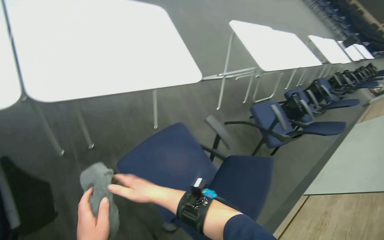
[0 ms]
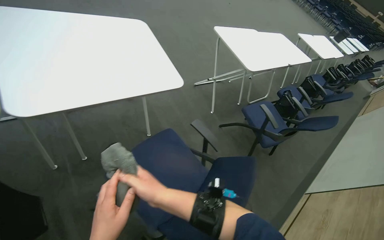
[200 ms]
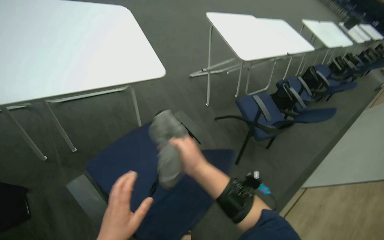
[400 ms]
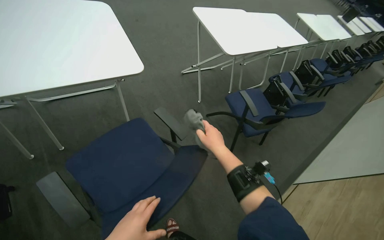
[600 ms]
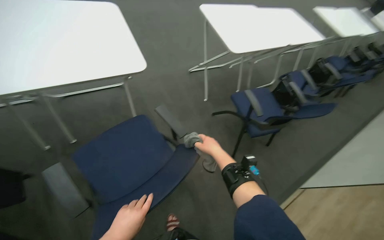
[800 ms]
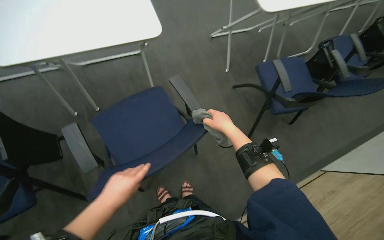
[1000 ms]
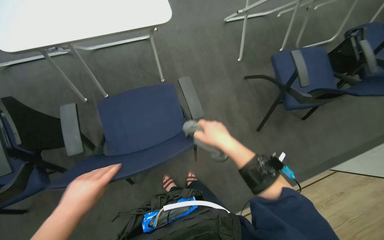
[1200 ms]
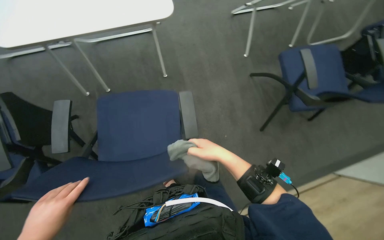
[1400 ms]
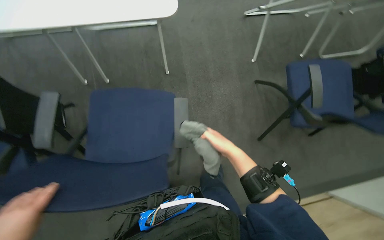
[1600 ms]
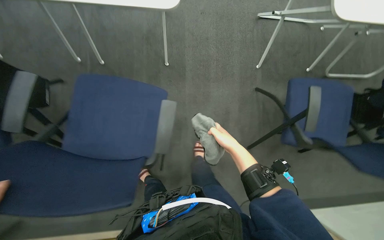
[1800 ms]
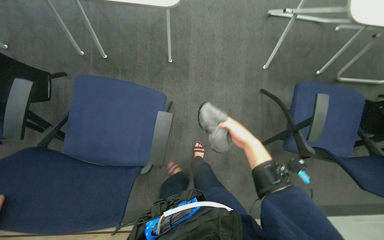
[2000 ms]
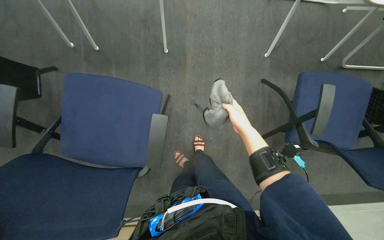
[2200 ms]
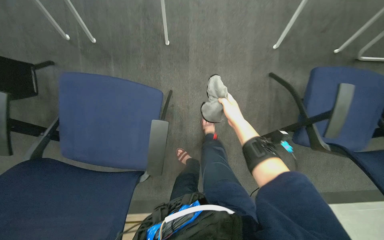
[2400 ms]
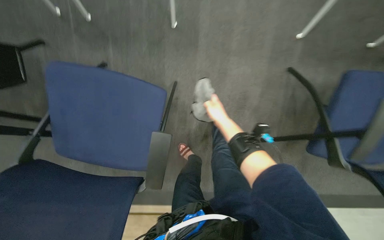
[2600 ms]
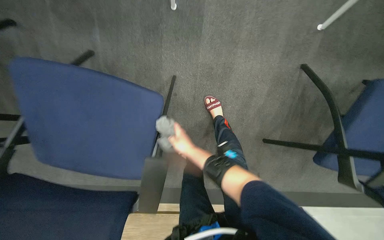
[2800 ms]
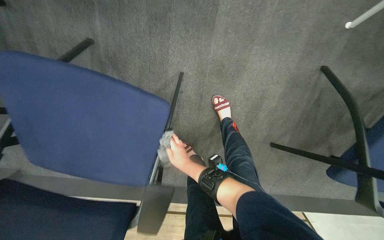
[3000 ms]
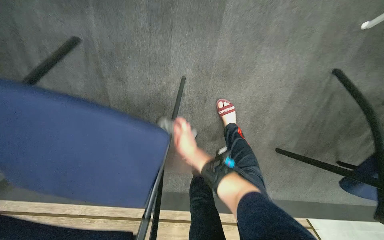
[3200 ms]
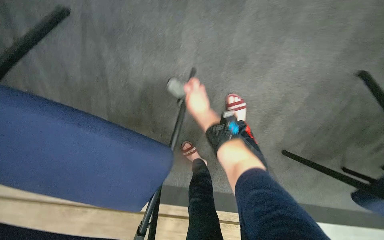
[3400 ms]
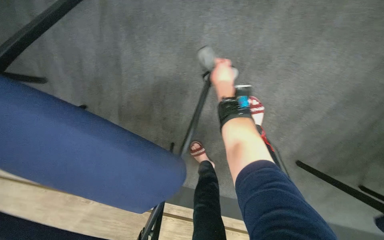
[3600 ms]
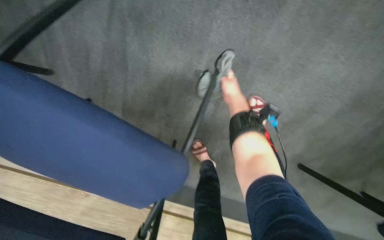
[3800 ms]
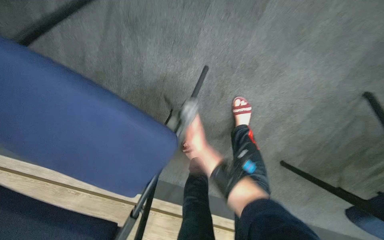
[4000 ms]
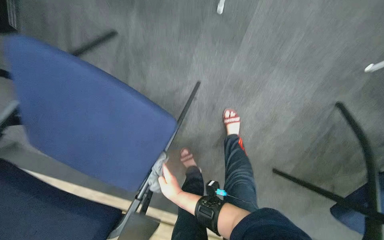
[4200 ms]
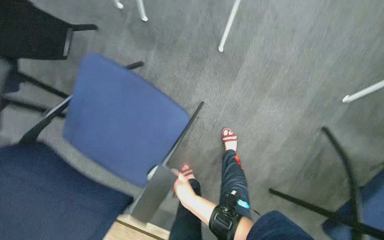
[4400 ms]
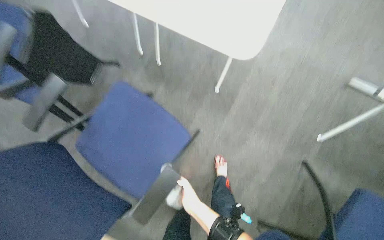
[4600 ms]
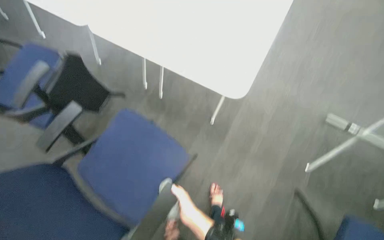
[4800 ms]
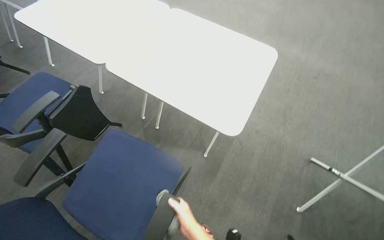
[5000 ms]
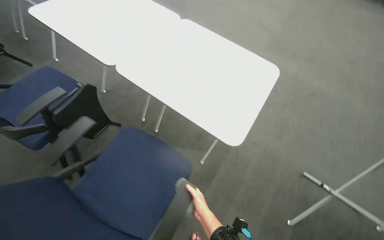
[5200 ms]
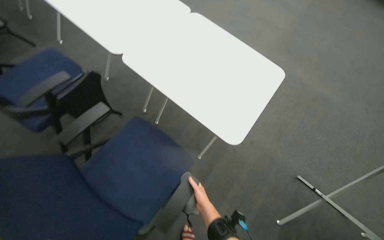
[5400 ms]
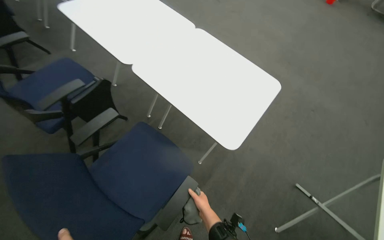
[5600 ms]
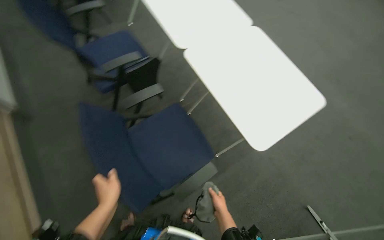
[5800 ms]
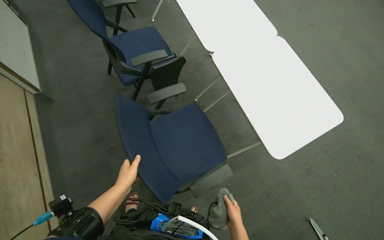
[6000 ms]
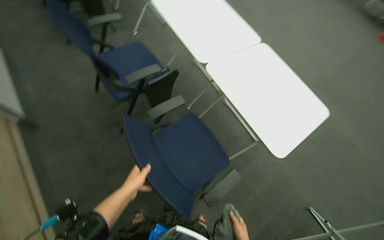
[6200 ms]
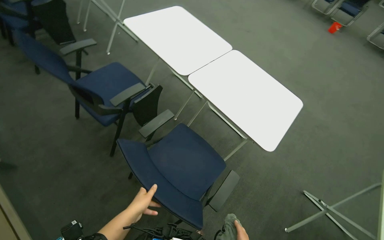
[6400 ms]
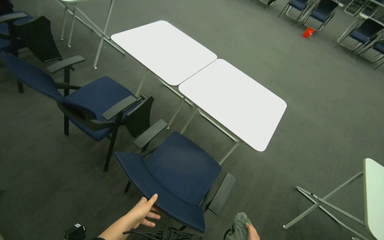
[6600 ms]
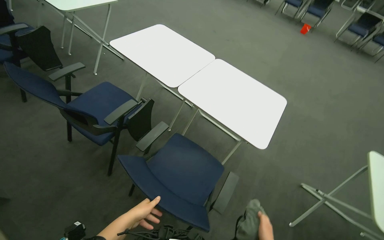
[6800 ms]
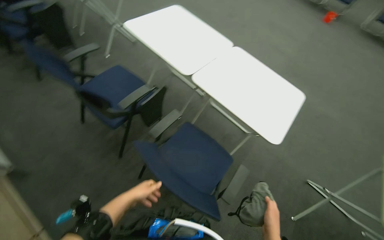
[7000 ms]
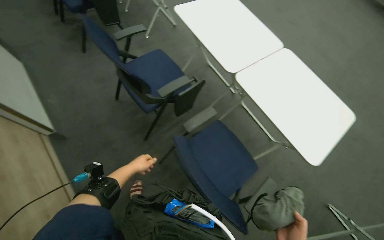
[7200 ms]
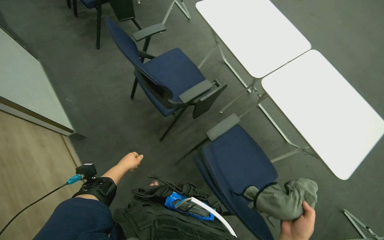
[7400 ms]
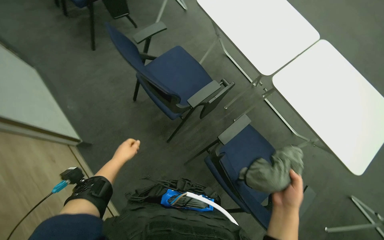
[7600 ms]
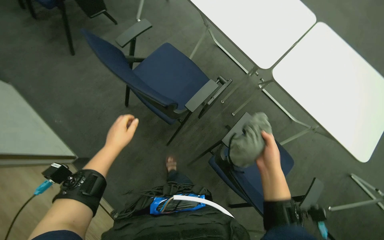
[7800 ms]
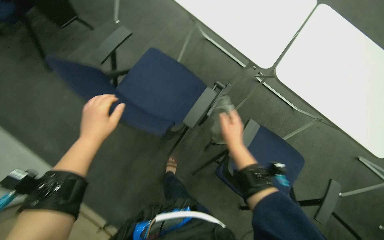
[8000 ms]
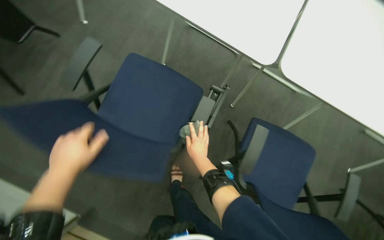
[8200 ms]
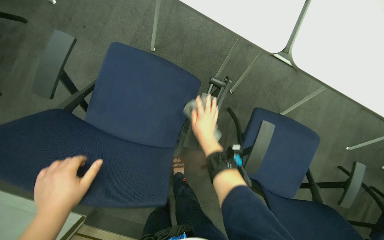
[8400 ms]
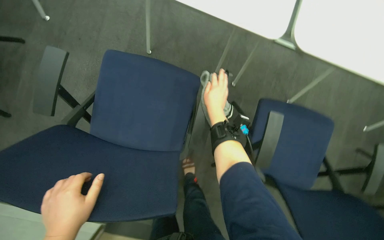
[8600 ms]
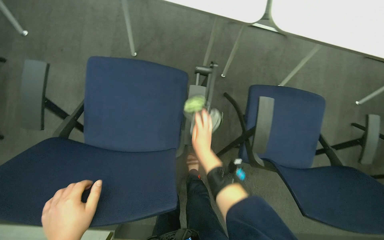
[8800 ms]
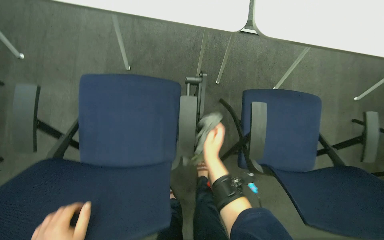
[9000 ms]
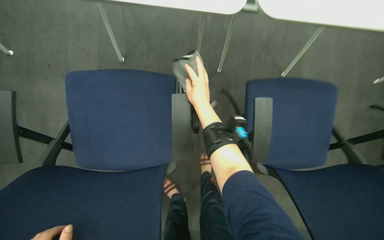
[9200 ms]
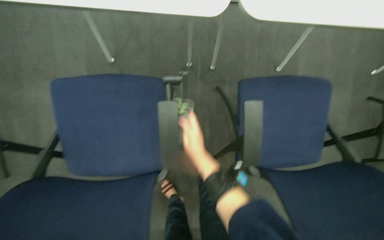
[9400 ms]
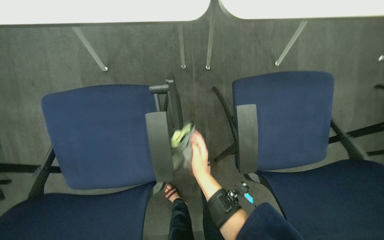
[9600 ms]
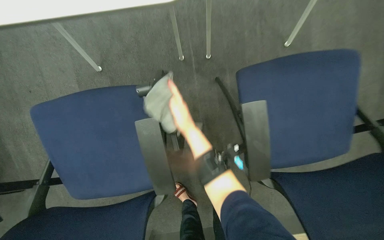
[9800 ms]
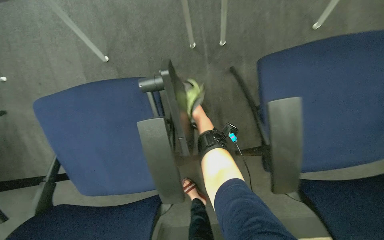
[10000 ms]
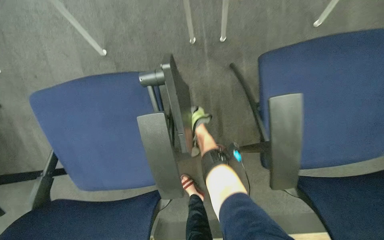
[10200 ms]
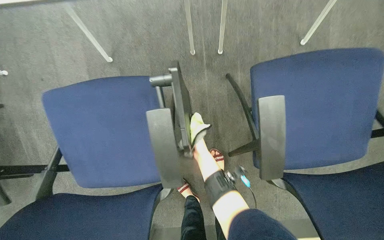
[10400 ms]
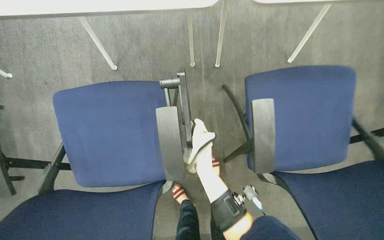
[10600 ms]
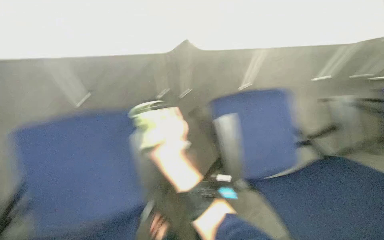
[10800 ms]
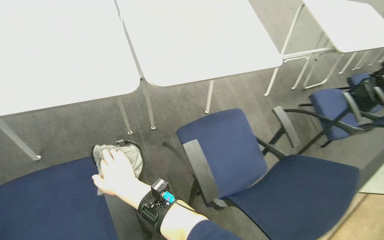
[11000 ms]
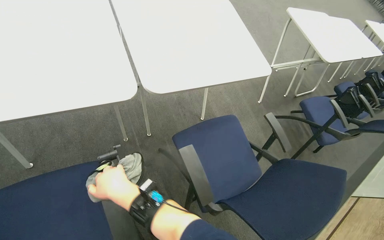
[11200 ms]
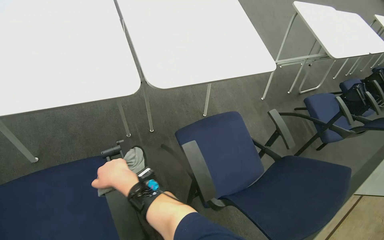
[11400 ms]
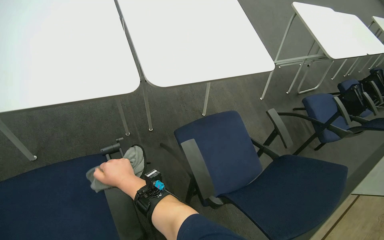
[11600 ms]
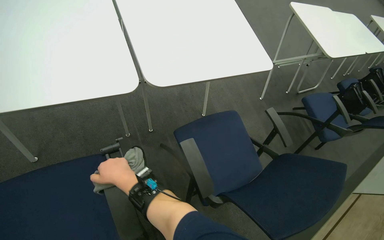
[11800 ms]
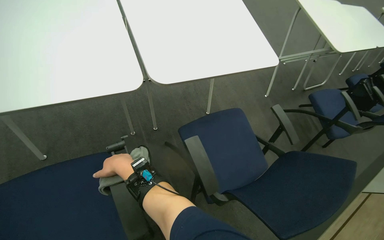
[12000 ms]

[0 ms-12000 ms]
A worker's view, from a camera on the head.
Job: wiping surfaces.
The whole recording: Wiping conference room tables and chairs. The worker wipes down tables and chairs in the conference room, periodically rinsing the cloth.
0 ms to 1600 ms: The camera is carried some 40 cm. The head rotates some 25 degrees to the left. The wearer looks about 20 degrees further downward.
1600 ms to 3000 ms: The wearer moves about 50 cm. The wearer looks approximately 25 degrees further downward.
3000 ms to 4400 ms: The view tilts about 15 degrees upward. The right hand moves nearer to the camera, roughly 10 cm, and moves approximately 30 cm up the picture and comes back.
4400 ms to 6000 ms: The camera travels some 50 cm. The view tilts some 35 degrees upward. The scene turns roughly 45 degrees clockwise in the picture.
7600 ms to 9000 ms: The wearer looks approximately 20 degrees further downward. The scene turns approximately 45 degrees counterclockwise in the picture.
9000 ms to 10400 ms: The camera pitches downward, by about 15 degrees. The right hand swings up and down the picture, roughly 25 cm each way, with 3 reversals.
10400 ms to 12000 ms: The head turns to the right by some 25 degrees. The camera pitches upward, by roughly 25 degrees.

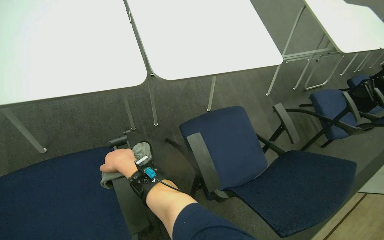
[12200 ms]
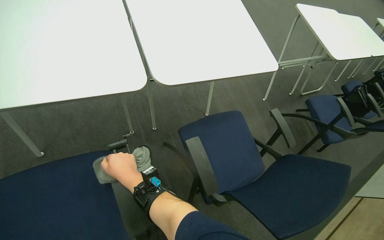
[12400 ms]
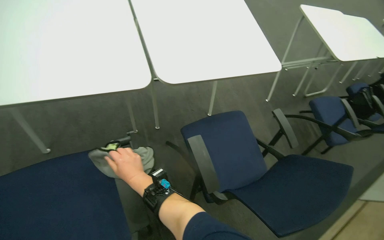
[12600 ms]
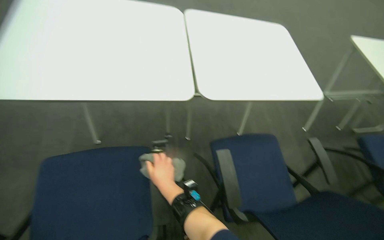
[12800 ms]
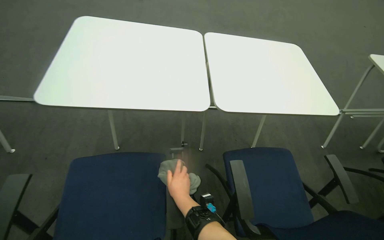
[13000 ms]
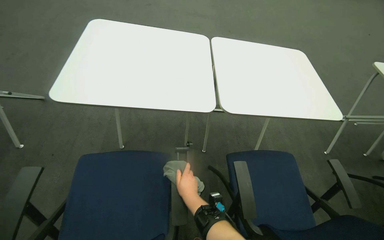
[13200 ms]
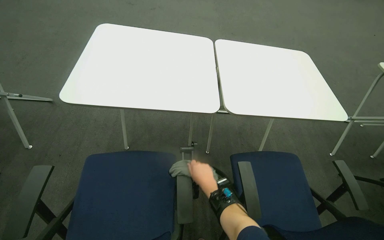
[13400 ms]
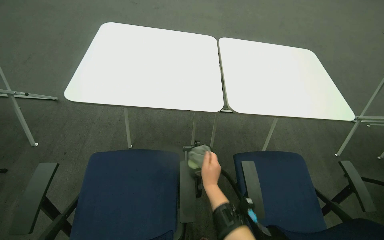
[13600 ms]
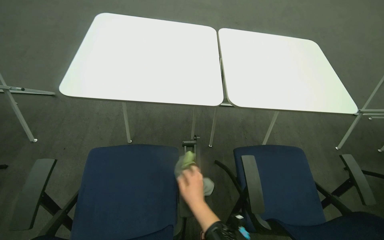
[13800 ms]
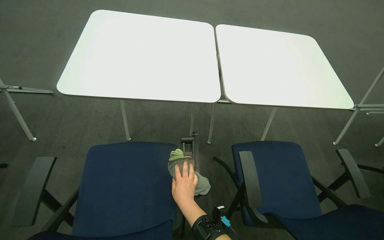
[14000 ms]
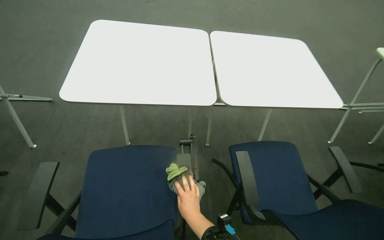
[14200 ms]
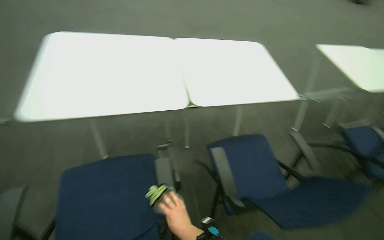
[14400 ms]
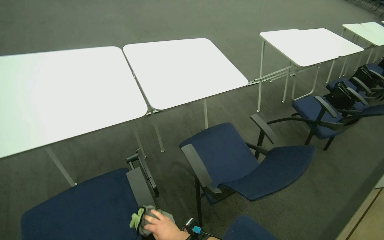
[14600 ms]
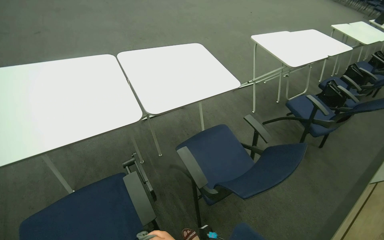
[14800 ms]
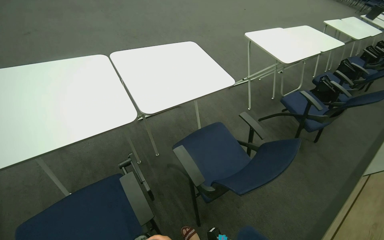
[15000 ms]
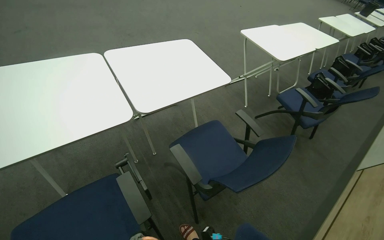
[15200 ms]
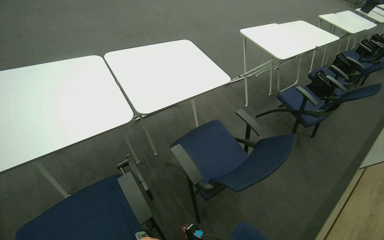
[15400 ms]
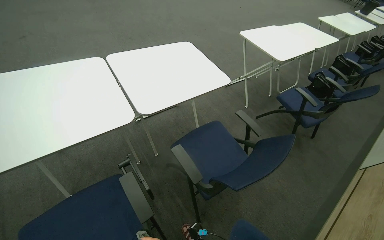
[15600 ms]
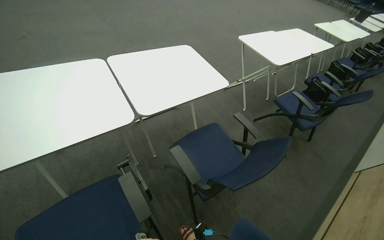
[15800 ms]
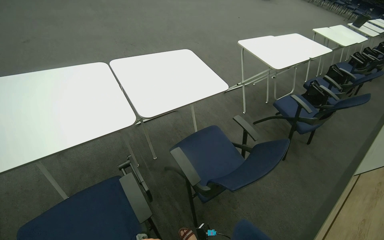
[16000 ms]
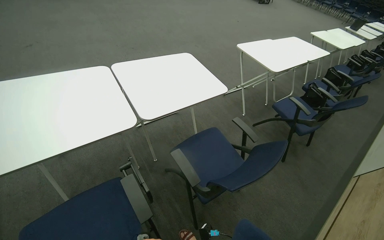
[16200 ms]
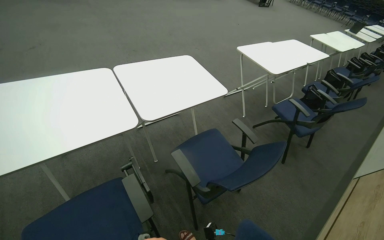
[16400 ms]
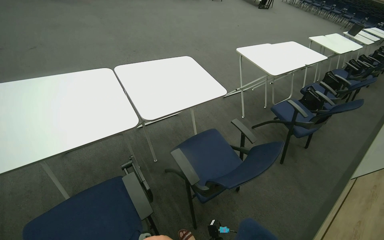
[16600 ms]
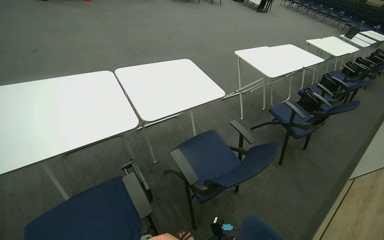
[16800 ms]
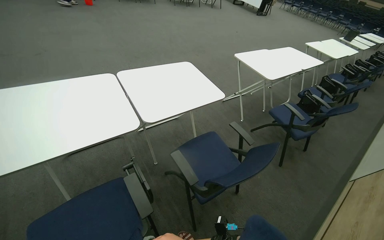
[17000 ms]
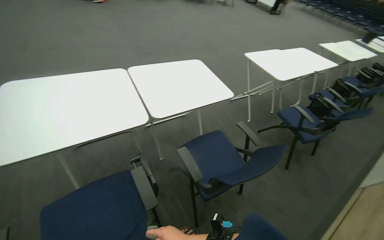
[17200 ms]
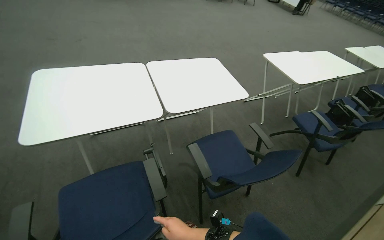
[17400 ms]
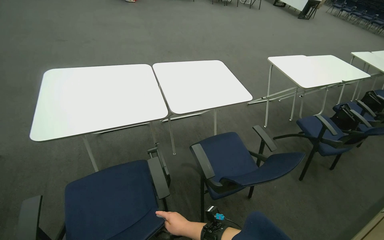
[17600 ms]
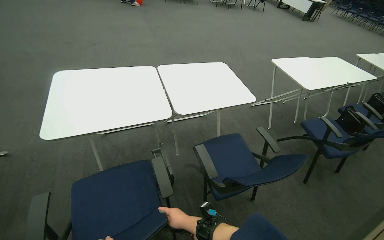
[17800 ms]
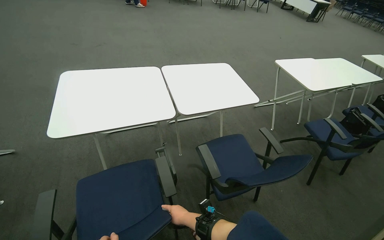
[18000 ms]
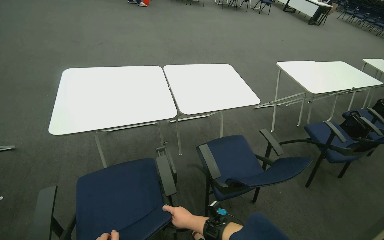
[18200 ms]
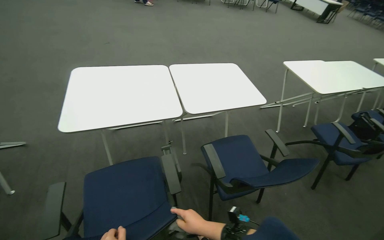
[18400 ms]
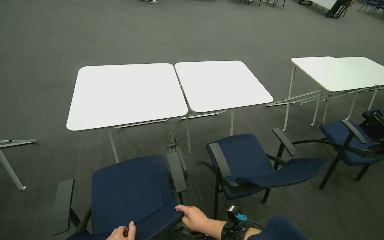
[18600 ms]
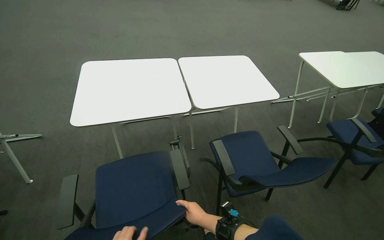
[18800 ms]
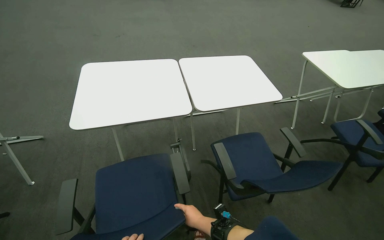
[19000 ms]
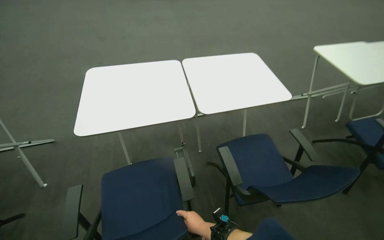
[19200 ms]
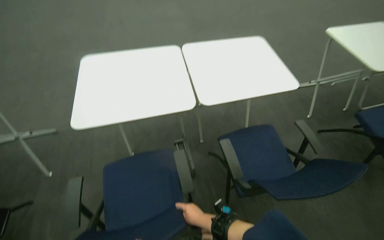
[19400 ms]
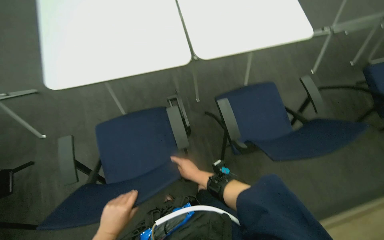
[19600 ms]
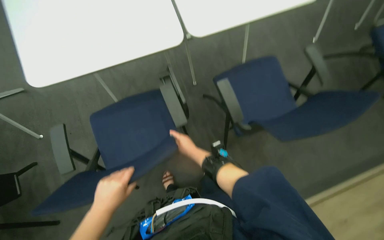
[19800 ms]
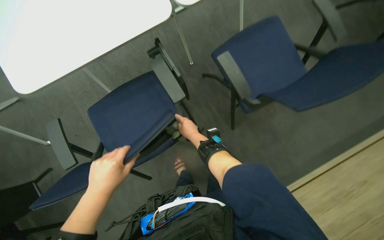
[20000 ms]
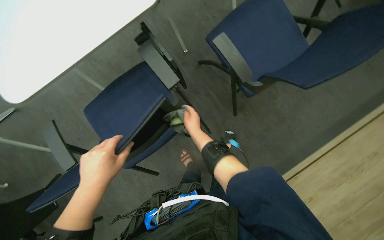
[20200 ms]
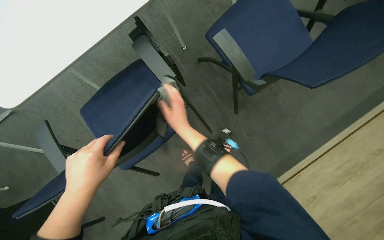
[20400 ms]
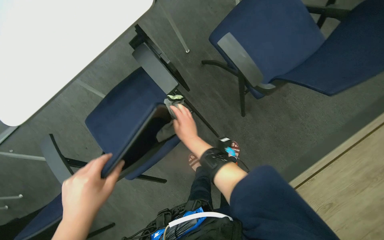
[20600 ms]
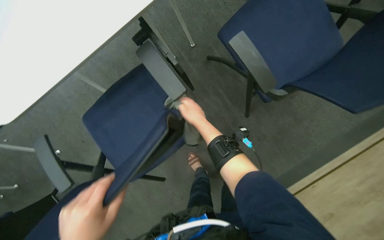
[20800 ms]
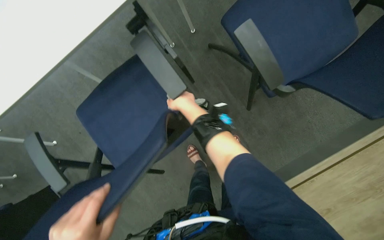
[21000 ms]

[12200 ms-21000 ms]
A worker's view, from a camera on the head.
Job: wiping surfaces.
The whole recording: Wiping conference room tables and chairs. The worker wipes down tables and chairs in the conference room, periodically rinsing the cloth.
12200 ms to 13600 ms: The wearer's head swings approximately 25 degrees to the left. The view tips upward by about 15 degrees.
13600 ms to 15200 ms: The wearer looks approximately 35 degrees further to the right.
18000 ms to 19600 ms: The view tilts roughly 25 degrees downward.
19600 ms to 21000 ms: The camera pitches downward, by approximately 20 degrees. The right hand travels up the picture by approximately 10 cm.
